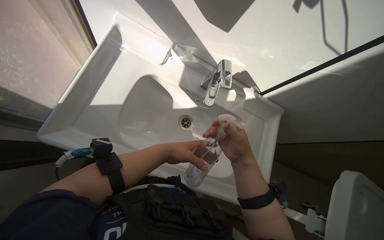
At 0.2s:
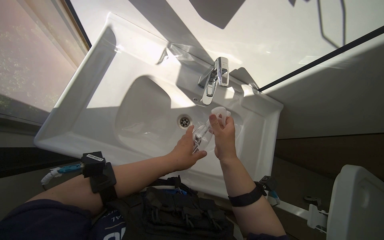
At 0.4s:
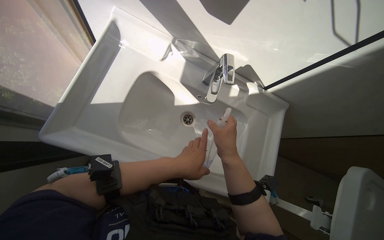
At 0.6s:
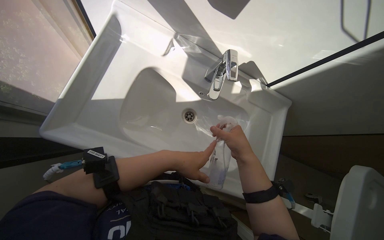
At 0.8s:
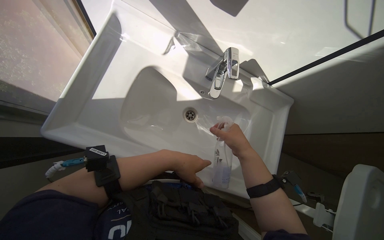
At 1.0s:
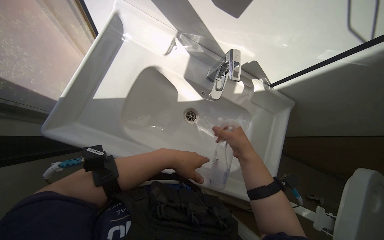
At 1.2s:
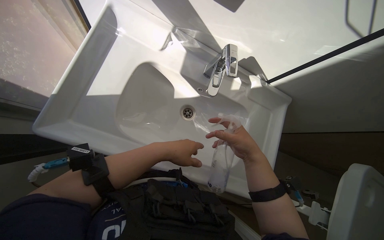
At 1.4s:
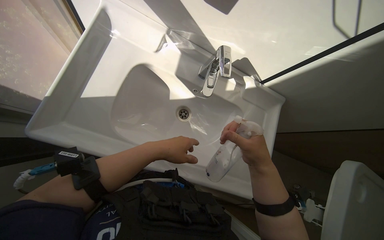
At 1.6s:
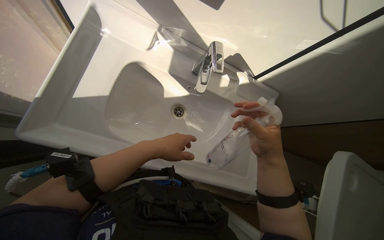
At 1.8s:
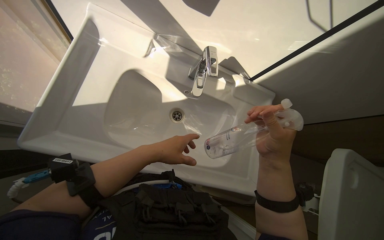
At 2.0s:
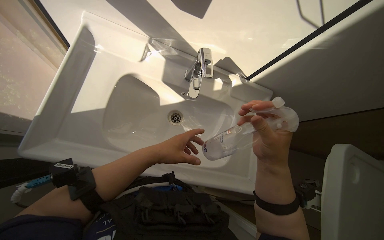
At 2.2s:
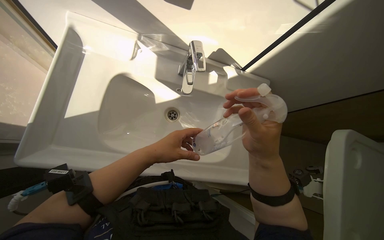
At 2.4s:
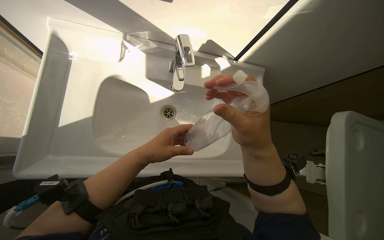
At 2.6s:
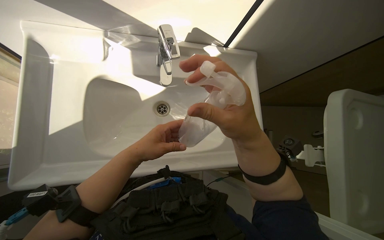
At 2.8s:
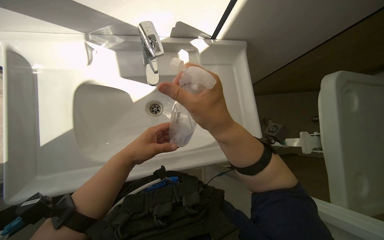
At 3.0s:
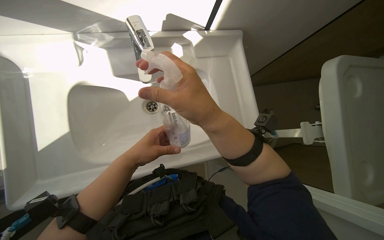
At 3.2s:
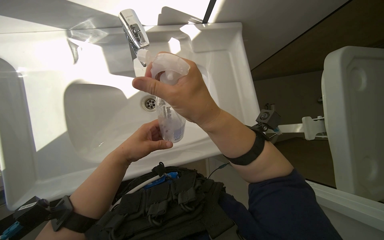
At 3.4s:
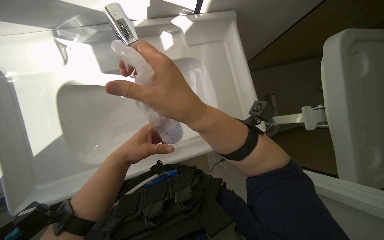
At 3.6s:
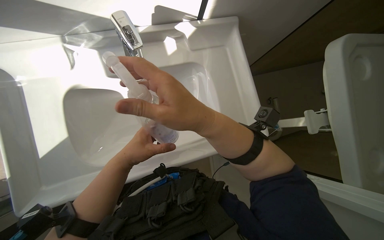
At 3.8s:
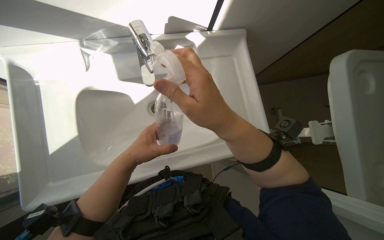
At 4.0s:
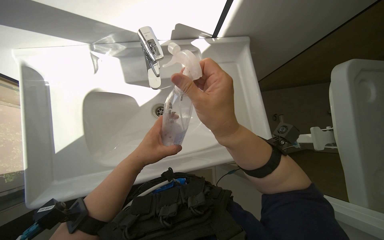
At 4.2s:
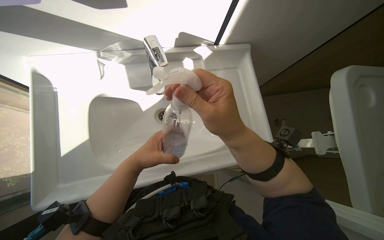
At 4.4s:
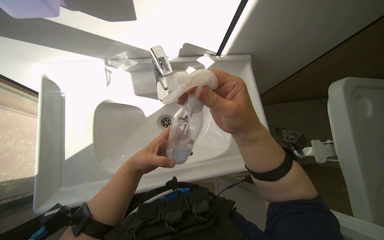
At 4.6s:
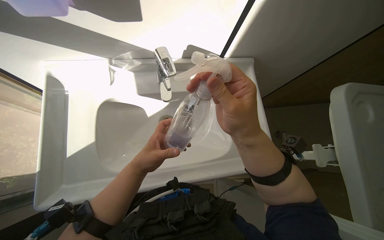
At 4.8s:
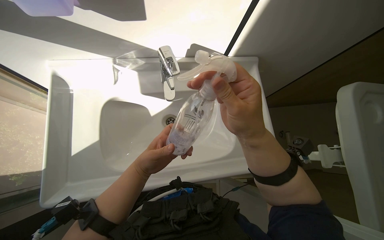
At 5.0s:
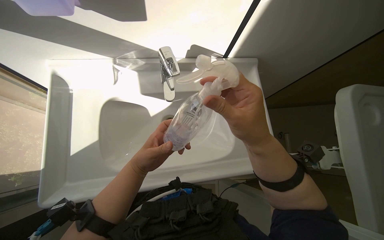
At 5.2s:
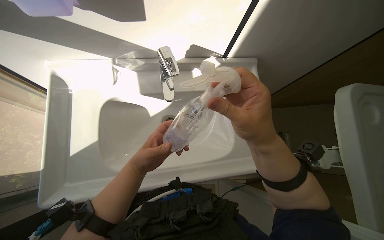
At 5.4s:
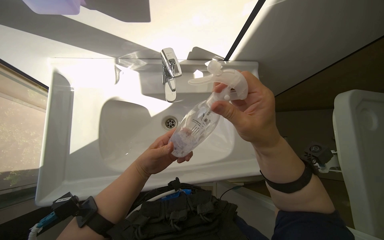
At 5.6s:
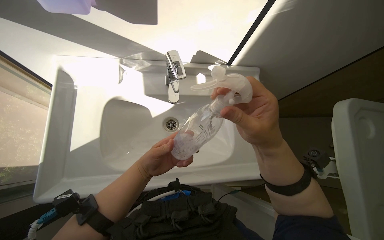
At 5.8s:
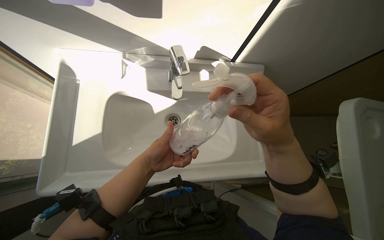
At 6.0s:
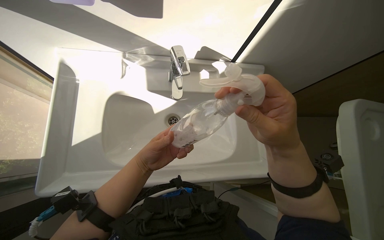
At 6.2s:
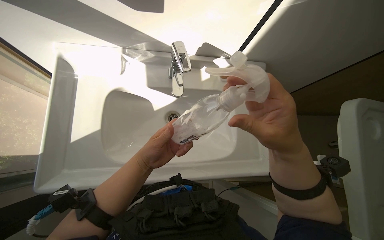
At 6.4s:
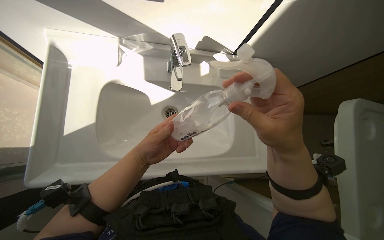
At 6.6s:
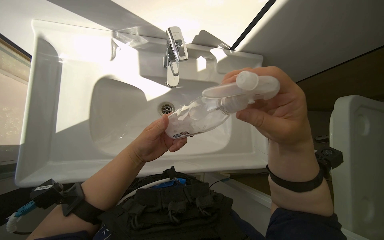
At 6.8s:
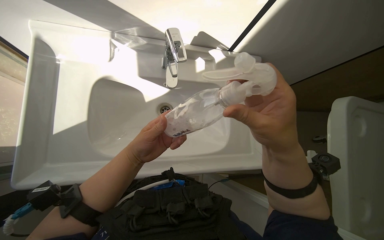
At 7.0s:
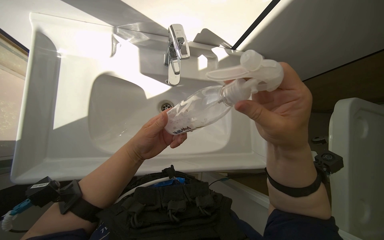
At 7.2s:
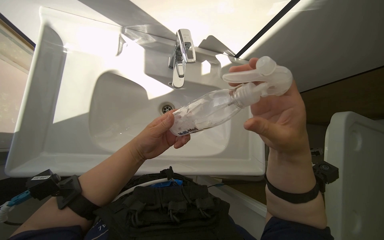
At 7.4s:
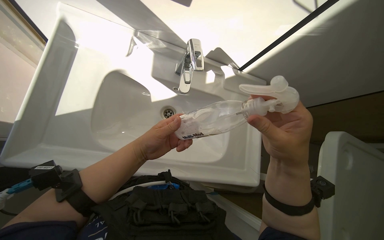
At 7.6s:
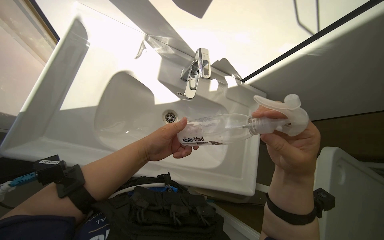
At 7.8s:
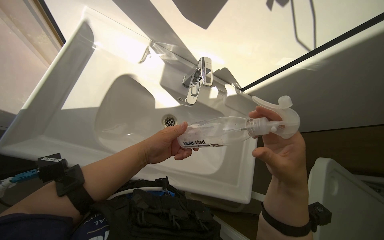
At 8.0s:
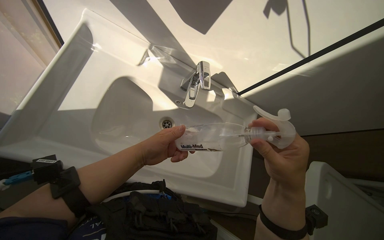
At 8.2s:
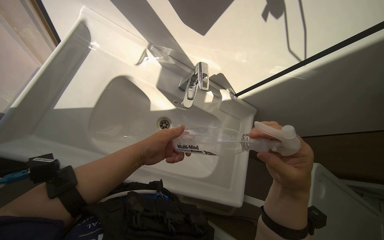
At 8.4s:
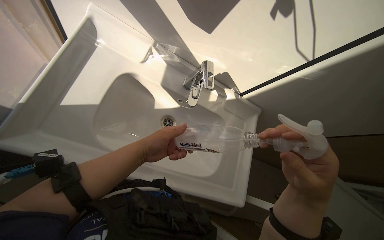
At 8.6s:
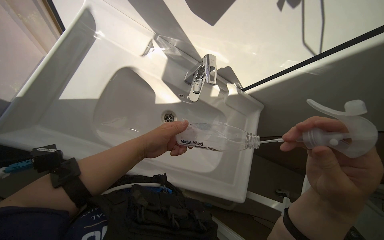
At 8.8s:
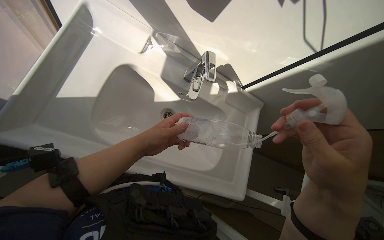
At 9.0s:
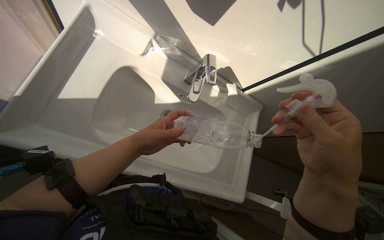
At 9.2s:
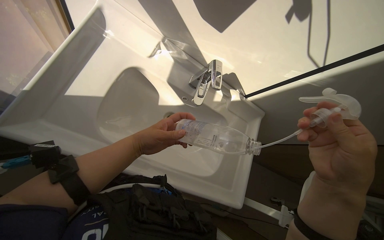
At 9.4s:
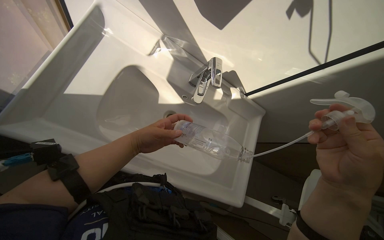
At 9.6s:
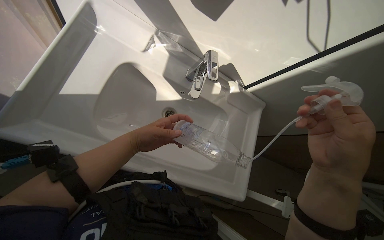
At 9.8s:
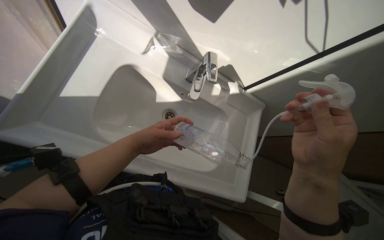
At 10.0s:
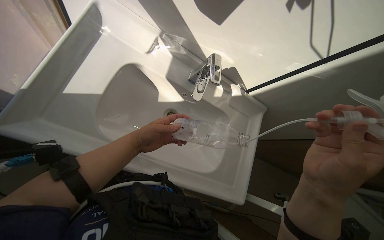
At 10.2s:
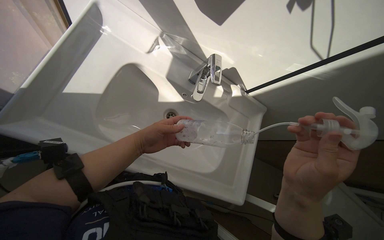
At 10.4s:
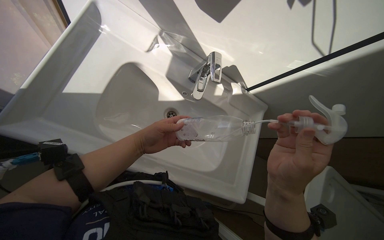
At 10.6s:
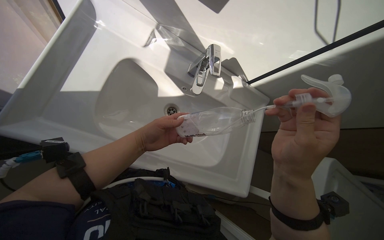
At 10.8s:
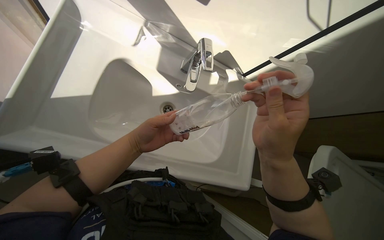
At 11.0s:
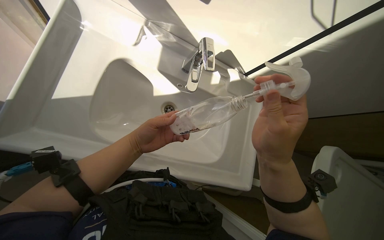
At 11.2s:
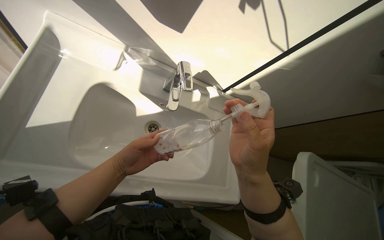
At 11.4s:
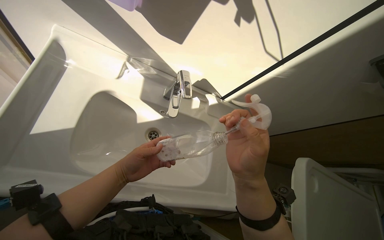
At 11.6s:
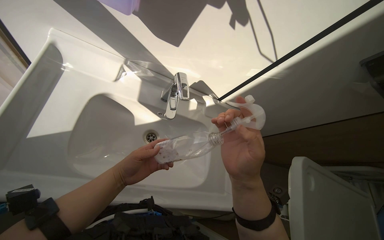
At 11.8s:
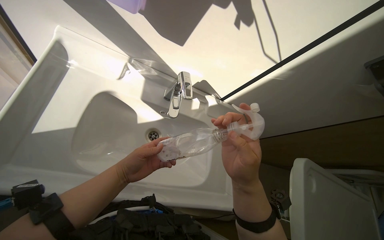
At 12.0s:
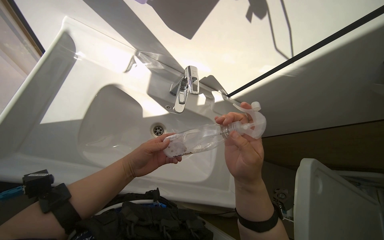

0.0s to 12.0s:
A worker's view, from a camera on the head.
Job: preparing cleaning supplies.
The whole recording: Refilling spray bottle. The worker fills a spray bottle with water and cleaning solution at the sink.
0.0s to 1.6s: The right hand is displaced nearer to the camera by about 10 cm.
1.6s to 3.0s: The scene rotates counterclockwise by some 30 degrees.
3.0s to 6.0s: The hands are busy where they are.
7.6s to 12.0s: The hands work in one place, with small movements.

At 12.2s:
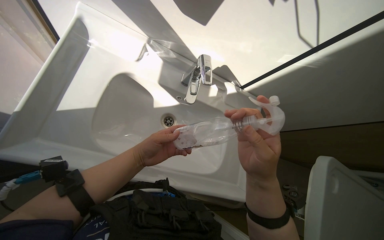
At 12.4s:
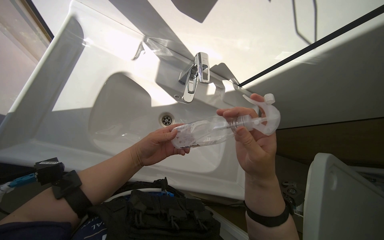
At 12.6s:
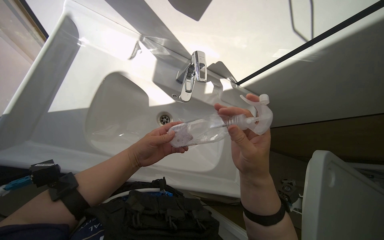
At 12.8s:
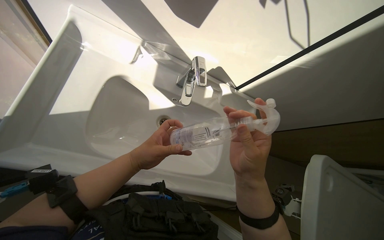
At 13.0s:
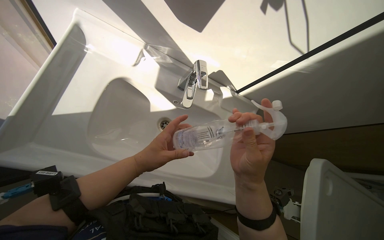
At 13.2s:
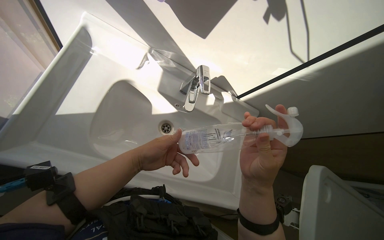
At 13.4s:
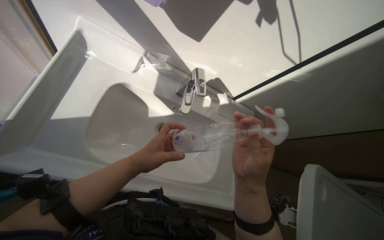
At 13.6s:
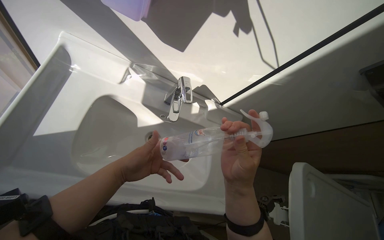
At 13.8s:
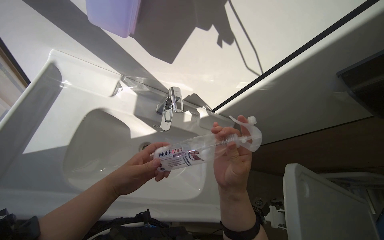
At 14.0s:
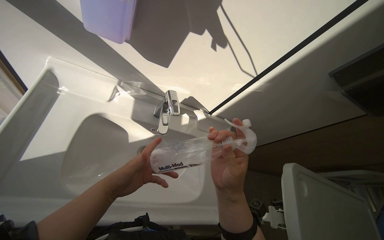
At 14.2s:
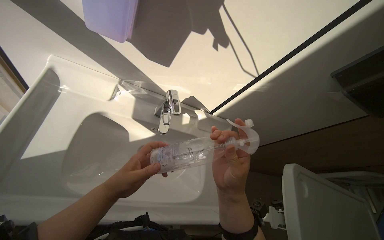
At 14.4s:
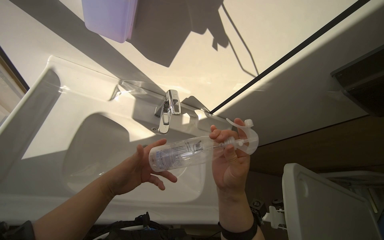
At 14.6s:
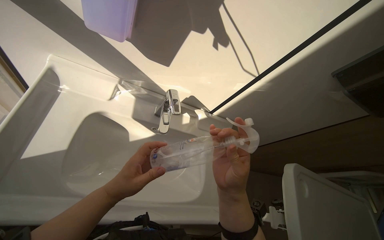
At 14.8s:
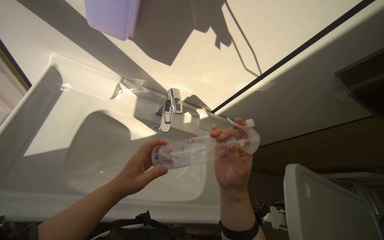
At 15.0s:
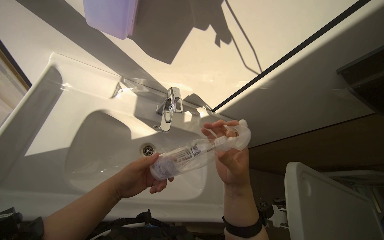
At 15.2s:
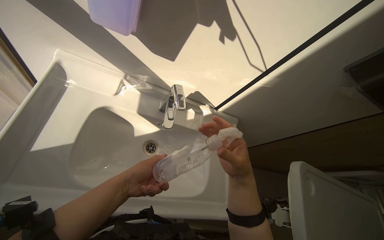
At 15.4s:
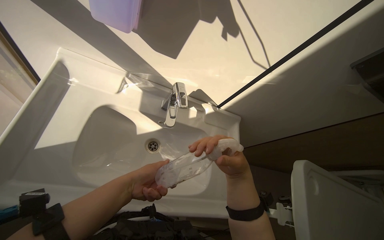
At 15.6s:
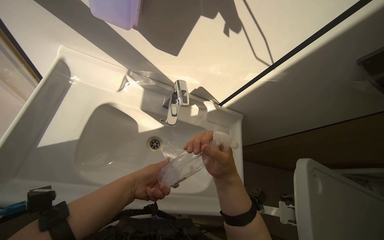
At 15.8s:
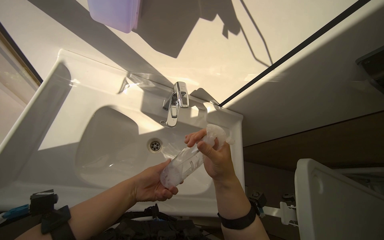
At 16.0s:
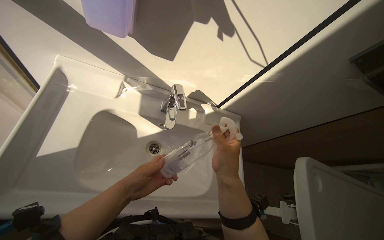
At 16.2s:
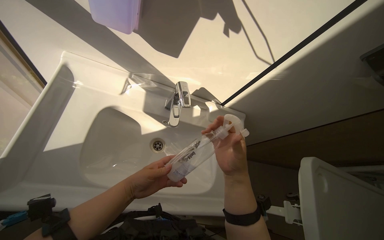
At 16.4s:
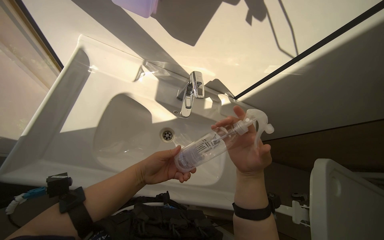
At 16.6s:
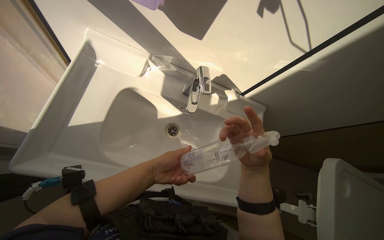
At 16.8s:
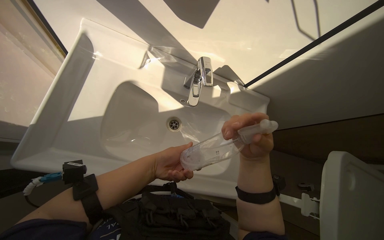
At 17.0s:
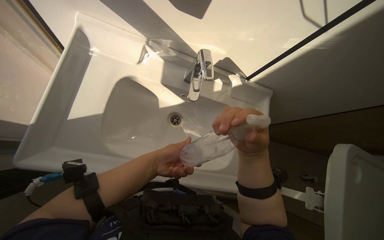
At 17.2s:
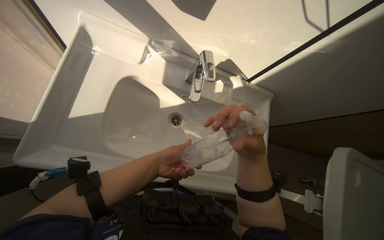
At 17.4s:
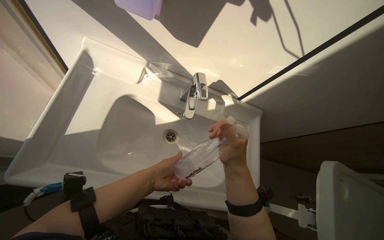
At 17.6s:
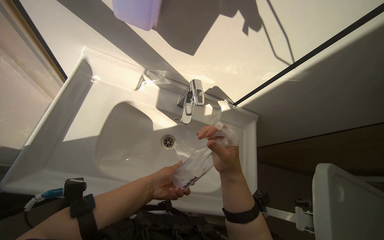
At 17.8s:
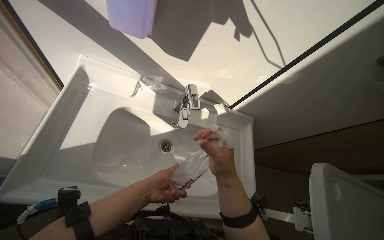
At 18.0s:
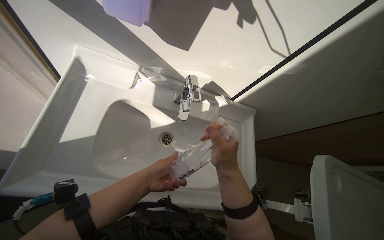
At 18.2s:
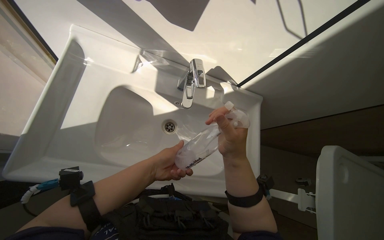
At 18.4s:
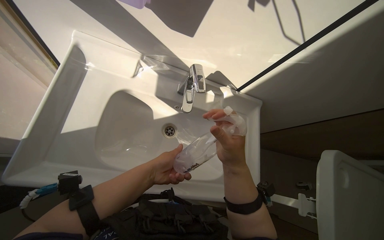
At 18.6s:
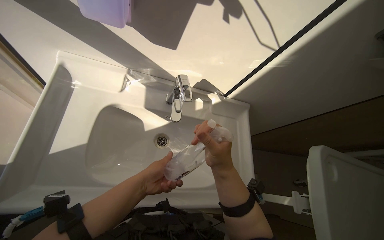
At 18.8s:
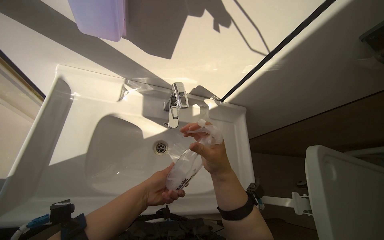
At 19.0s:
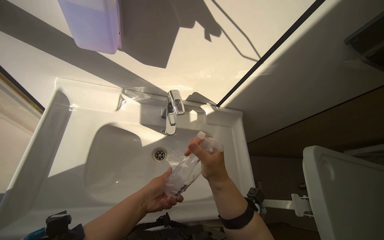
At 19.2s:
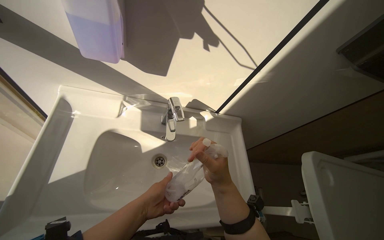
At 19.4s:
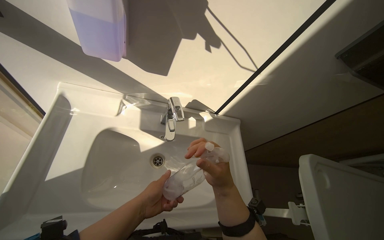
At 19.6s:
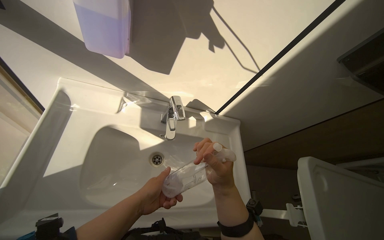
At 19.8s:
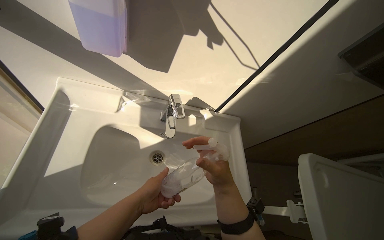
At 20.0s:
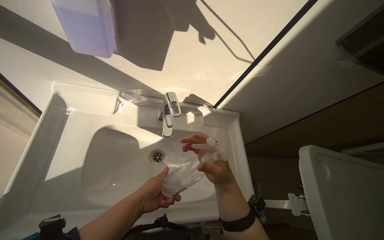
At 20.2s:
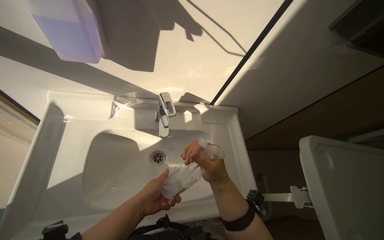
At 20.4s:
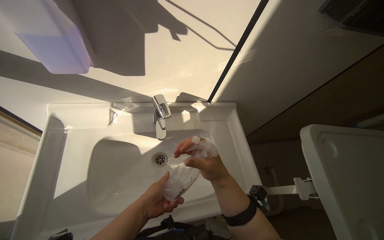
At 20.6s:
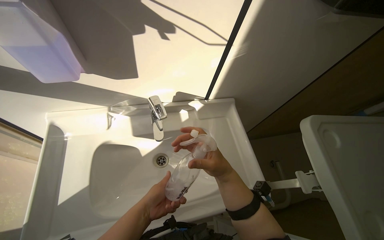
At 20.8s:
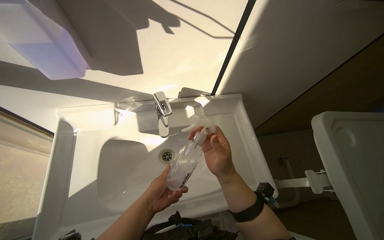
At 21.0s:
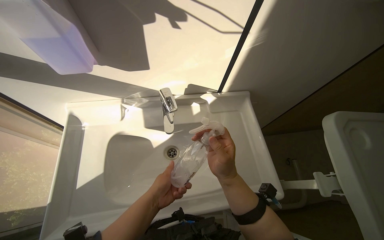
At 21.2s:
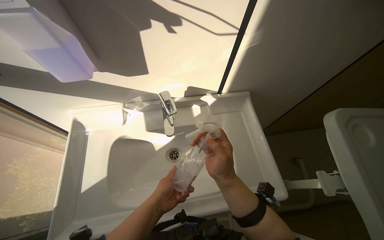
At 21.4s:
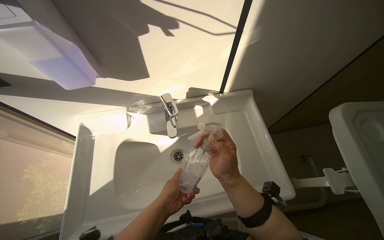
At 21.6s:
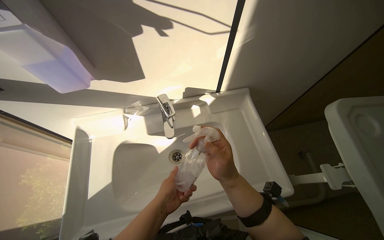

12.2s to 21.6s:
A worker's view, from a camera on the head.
Job: preparing cleaning supplies.
The whole recording: Refilling spray bottle. The worker fills a spray bottle with water and cleaning solution at the sink.
12.2s to 13.8s: The hands stay close to where they were, moving slightly.
13.8s to 15.4s: The hands make small movements and keep their place.
15.4s to 18.4s: The hands make small movements and keep their place.
